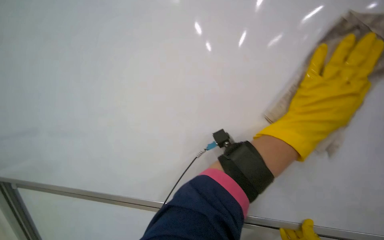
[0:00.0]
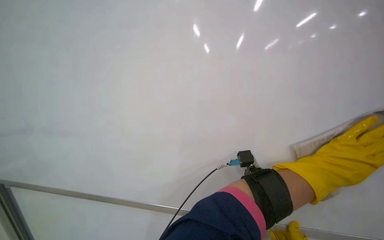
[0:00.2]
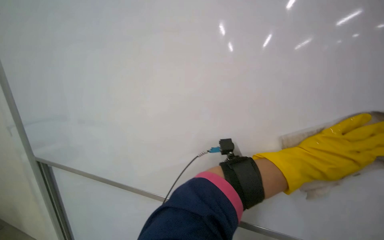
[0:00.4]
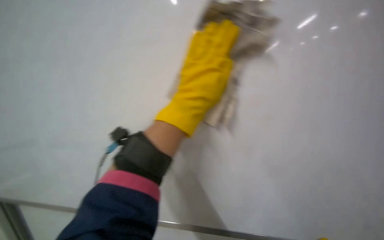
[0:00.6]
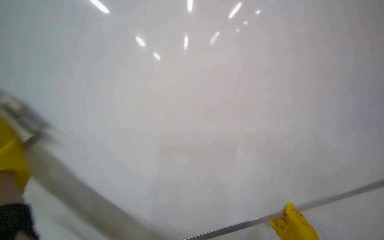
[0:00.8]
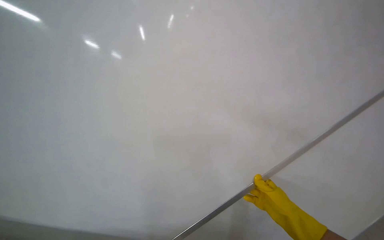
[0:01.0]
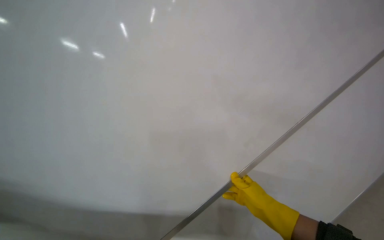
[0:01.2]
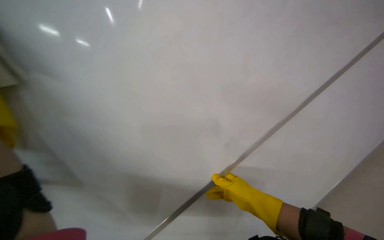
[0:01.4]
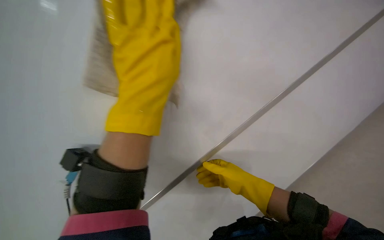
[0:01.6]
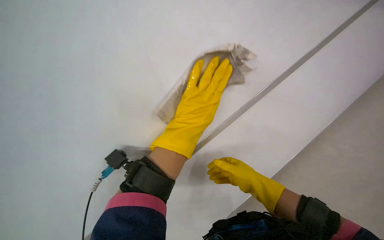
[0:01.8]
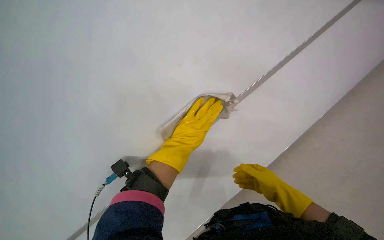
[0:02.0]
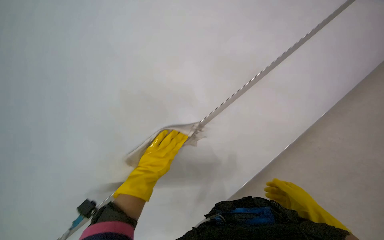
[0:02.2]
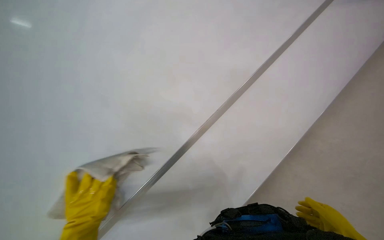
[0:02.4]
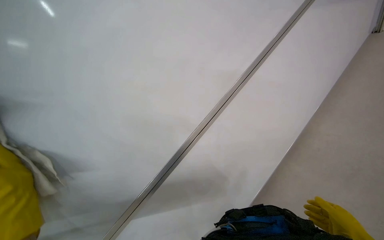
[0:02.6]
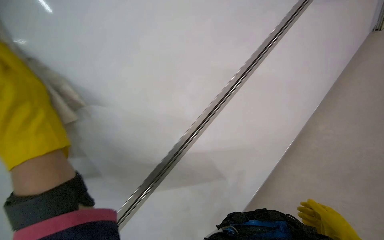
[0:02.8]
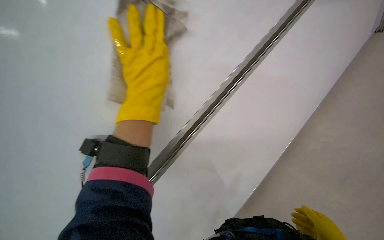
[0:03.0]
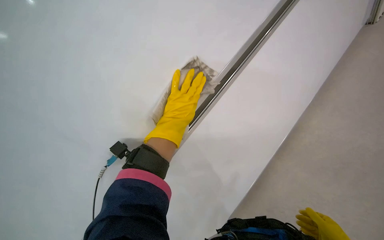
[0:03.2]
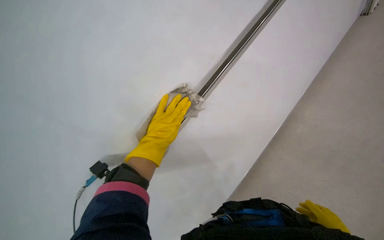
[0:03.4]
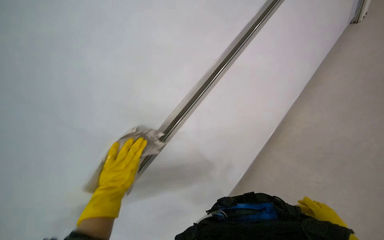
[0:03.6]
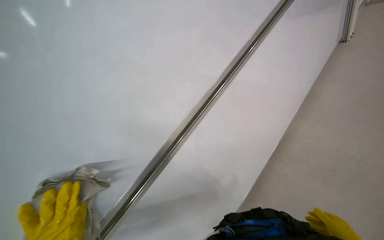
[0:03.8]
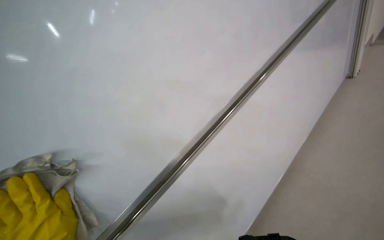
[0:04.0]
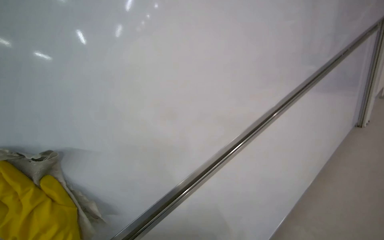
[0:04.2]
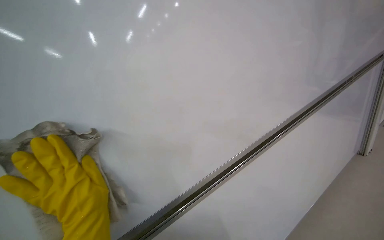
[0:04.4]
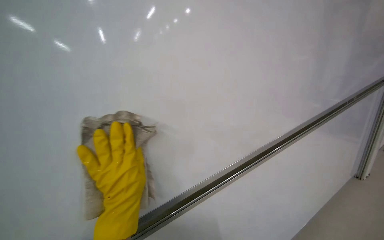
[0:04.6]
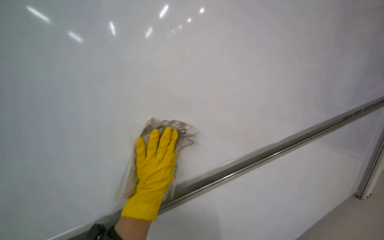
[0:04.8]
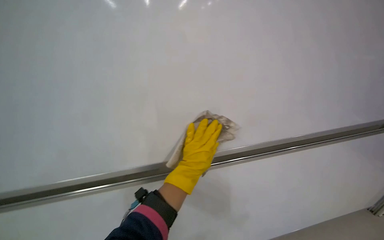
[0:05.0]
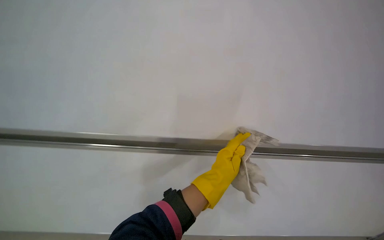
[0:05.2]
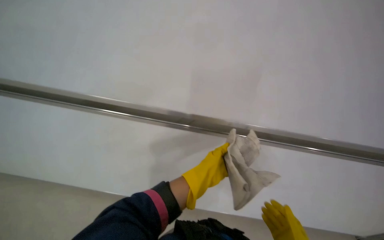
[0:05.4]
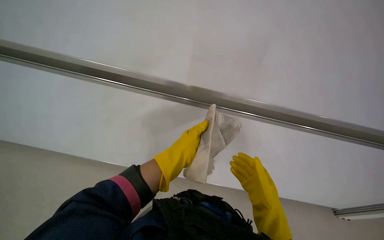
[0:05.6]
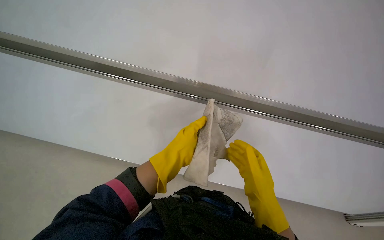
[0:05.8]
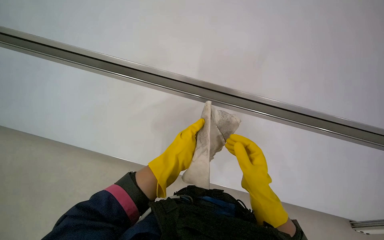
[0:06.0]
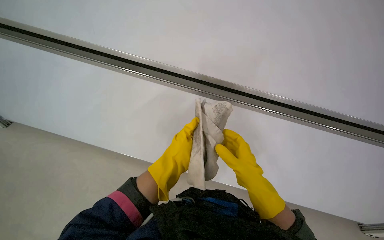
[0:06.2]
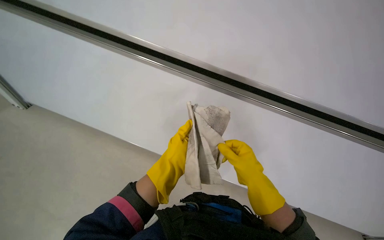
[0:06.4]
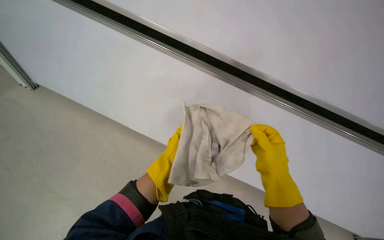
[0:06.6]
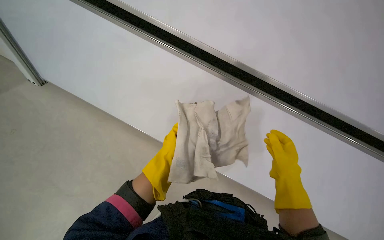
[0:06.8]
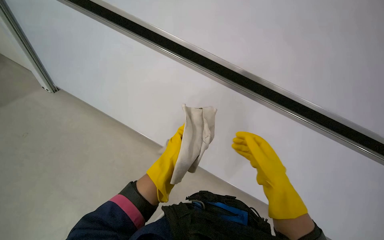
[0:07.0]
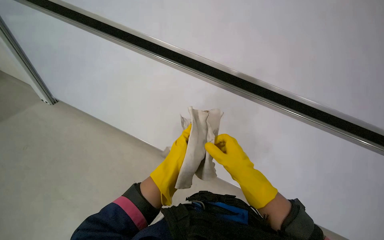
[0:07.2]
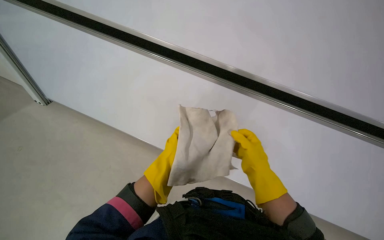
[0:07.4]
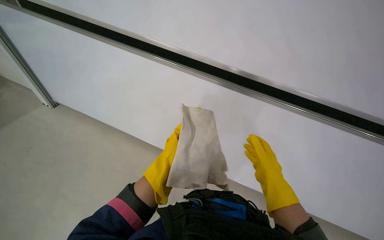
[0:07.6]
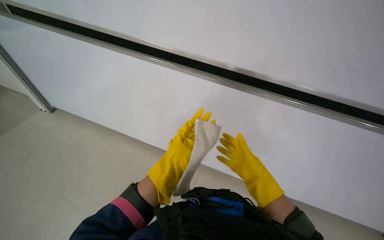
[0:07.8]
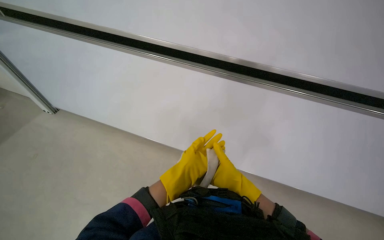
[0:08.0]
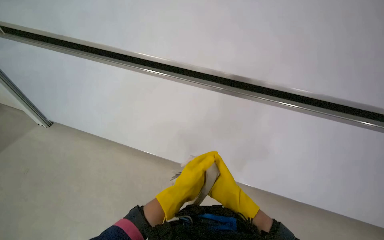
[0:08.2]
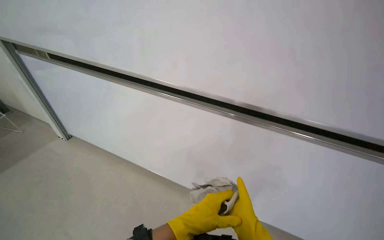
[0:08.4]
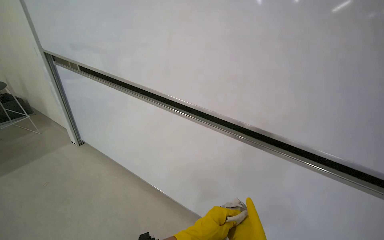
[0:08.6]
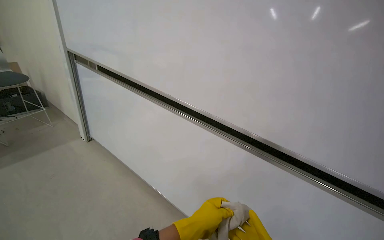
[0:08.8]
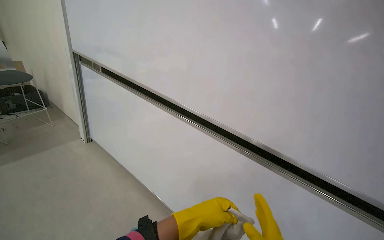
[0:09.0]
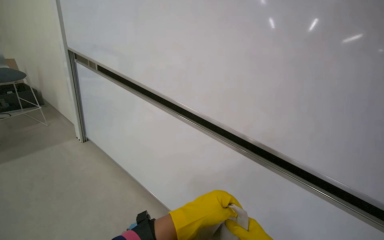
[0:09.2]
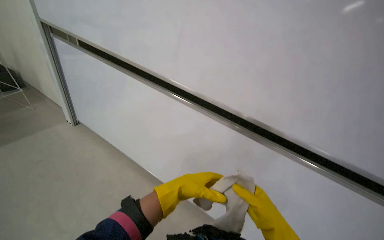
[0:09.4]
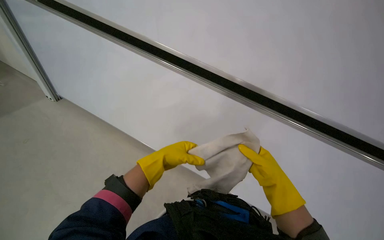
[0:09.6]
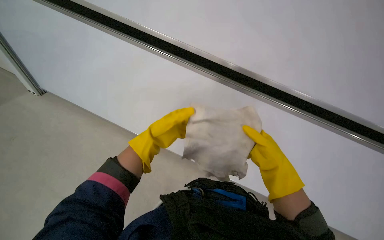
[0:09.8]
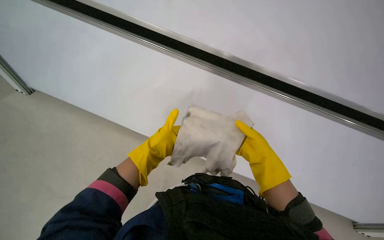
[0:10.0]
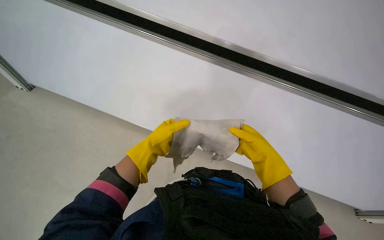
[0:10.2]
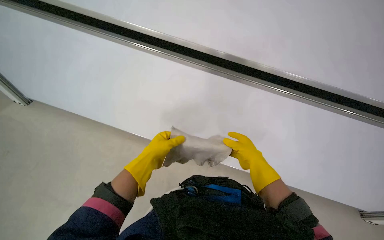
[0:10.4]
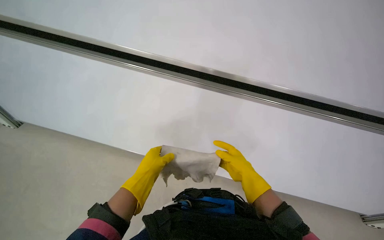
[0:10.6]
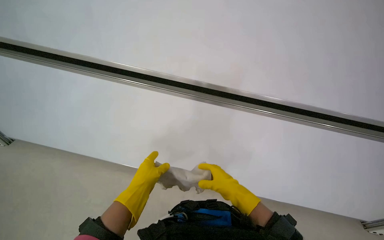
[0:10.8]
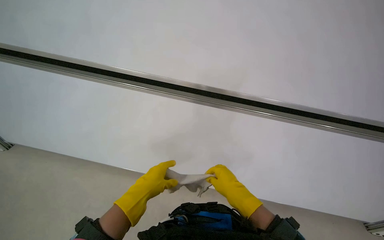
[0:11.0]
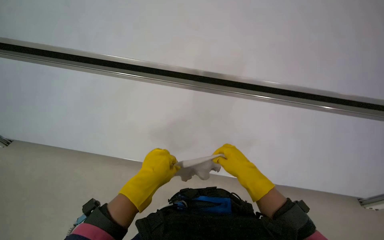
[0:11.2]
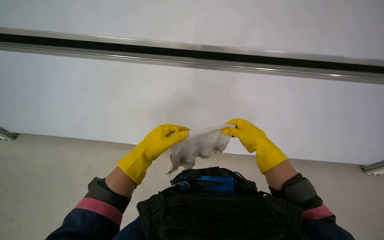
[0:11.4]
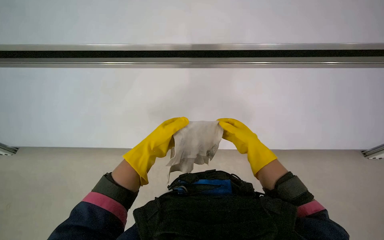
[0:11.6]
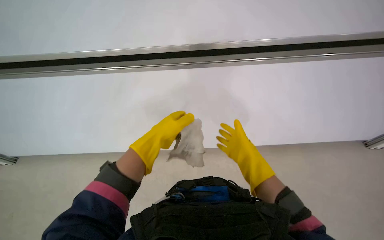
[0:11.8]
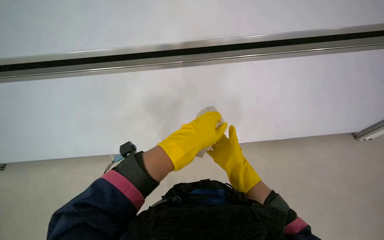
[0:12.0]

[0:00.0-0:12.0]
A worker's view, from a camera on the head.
Job: wiping surfaces.
The whole recording: Wiping whiteboard. The worker wipes the large white whiteboard surface with a cloth.
0:00.0 to 0:01.6: The camera is carried some 40 cm. The head turns to the right by some 55 degrees. The view tips downward by roughly 20 degrees.
0:03.0 to 0:04.4: The view pans to the right by about 15 degrees.
0:04.4 to 0:06.0: The wearer looks about 25 degrees further to the left.
0:06.0 to 0:07.6: The right hand moves left and right over approximately 10 cm, changing direction 2 times. The left hand shifts approximately 10 cm farther from the camera.
0:07.6 to 0:09.0: The view tilts roughly 20 degrees upward. The left hand shifts roughly 15 cm nearer to the camera.
0:09.0 to 0:10.4: The view tilts about 25 degrees downward. The left hand moves farther from the camera, roughly 15 cm.
0:10.4 to 0:12.0: The left hand is displaced to the right, nearer to the camera and up the picture by roughly 20 cm.

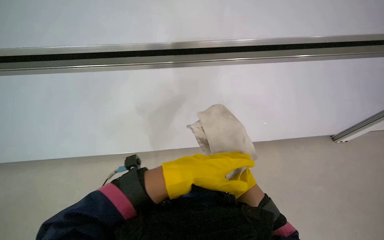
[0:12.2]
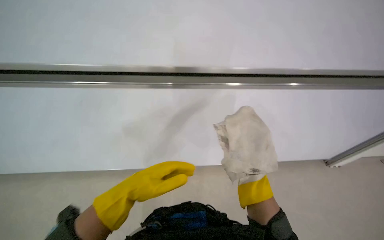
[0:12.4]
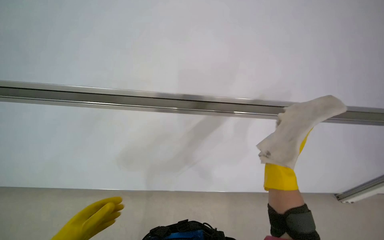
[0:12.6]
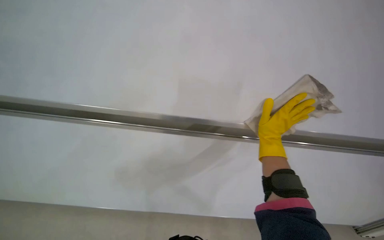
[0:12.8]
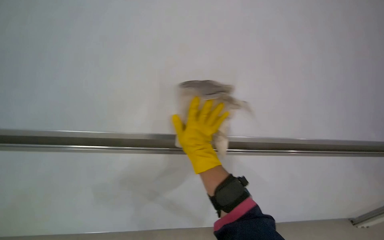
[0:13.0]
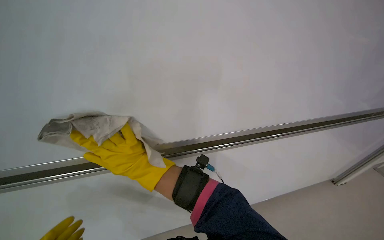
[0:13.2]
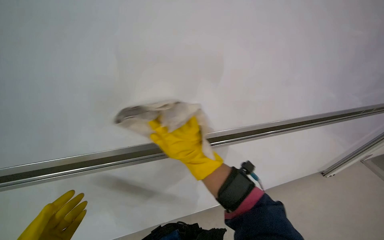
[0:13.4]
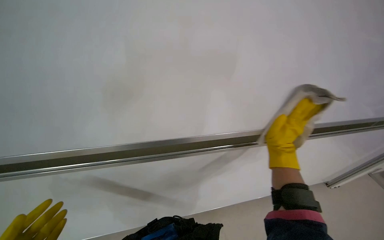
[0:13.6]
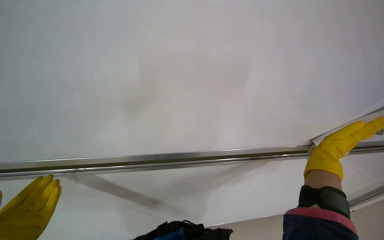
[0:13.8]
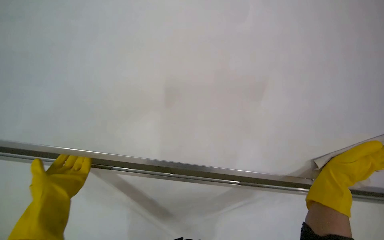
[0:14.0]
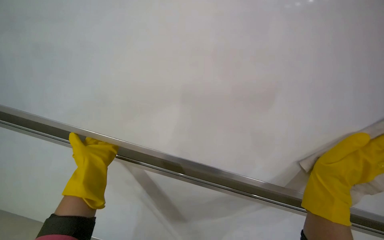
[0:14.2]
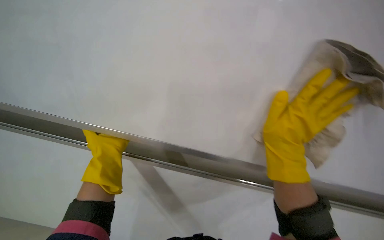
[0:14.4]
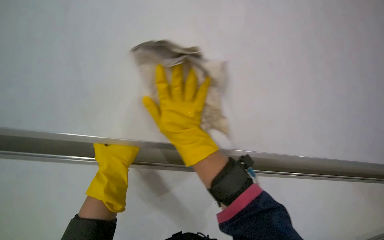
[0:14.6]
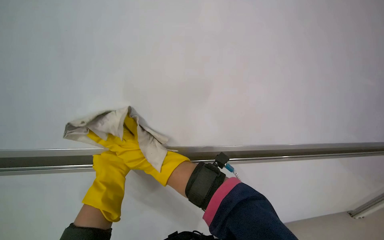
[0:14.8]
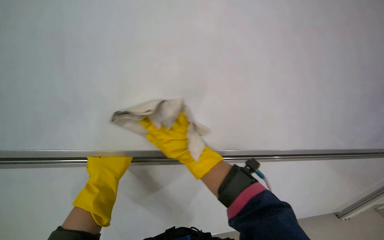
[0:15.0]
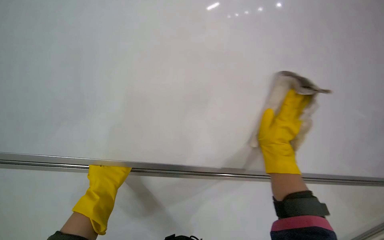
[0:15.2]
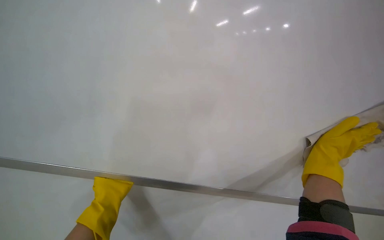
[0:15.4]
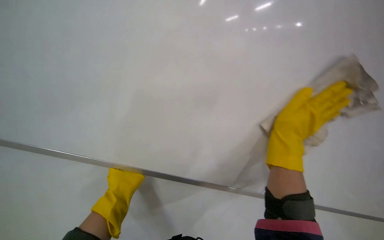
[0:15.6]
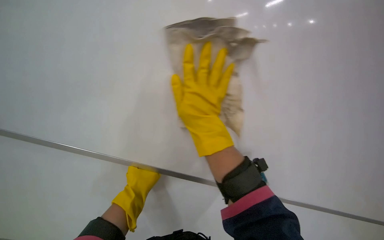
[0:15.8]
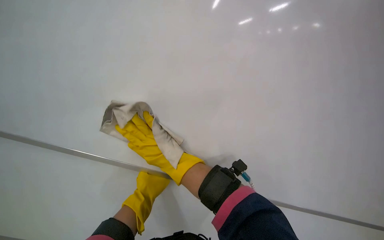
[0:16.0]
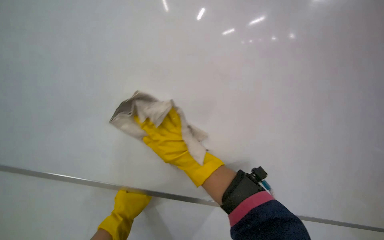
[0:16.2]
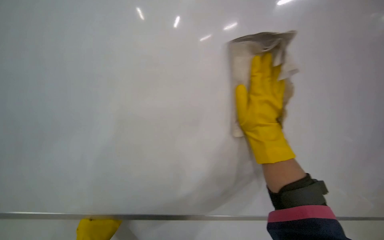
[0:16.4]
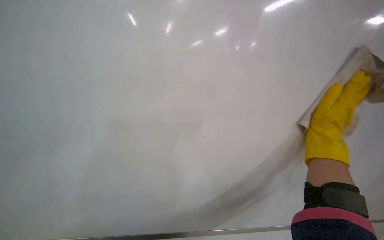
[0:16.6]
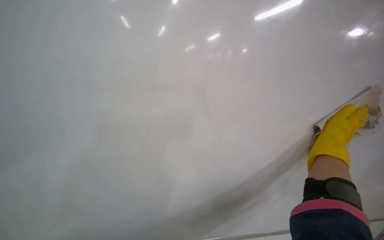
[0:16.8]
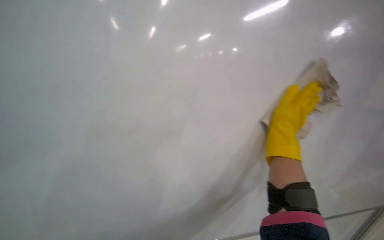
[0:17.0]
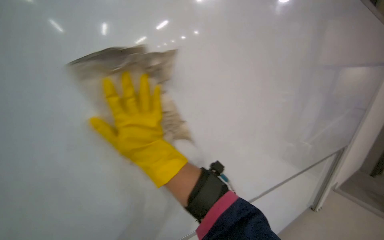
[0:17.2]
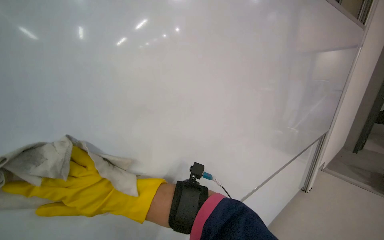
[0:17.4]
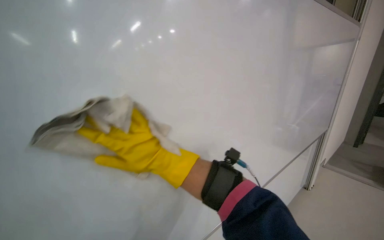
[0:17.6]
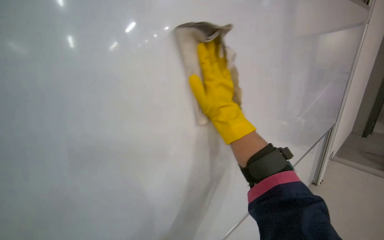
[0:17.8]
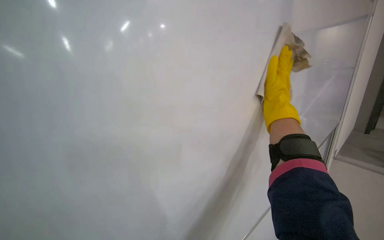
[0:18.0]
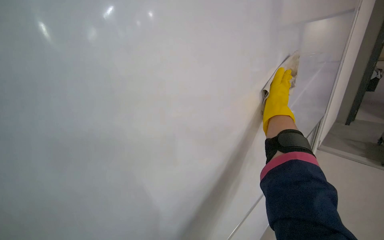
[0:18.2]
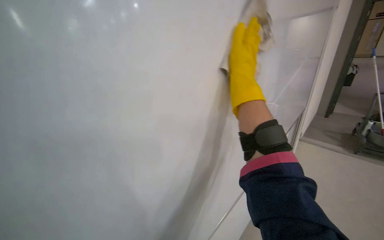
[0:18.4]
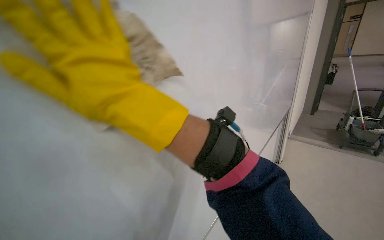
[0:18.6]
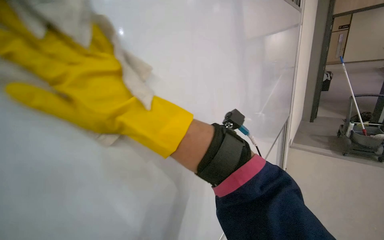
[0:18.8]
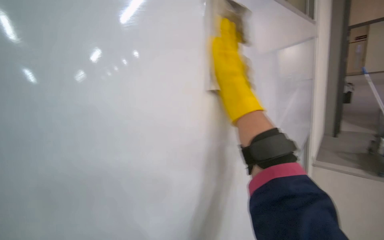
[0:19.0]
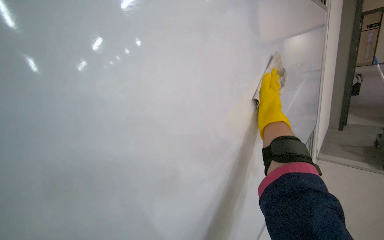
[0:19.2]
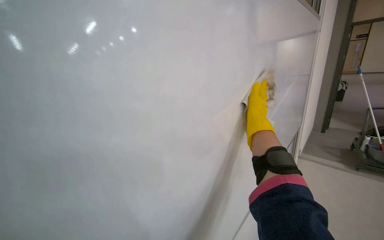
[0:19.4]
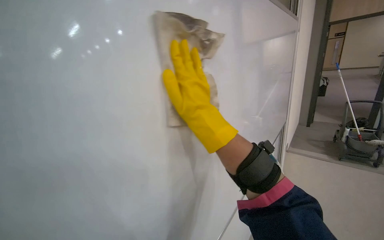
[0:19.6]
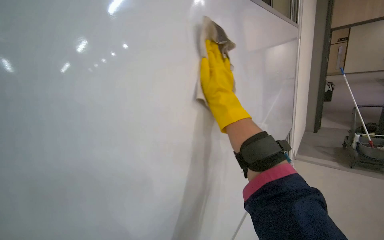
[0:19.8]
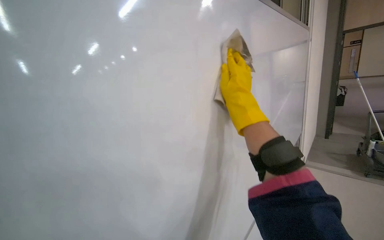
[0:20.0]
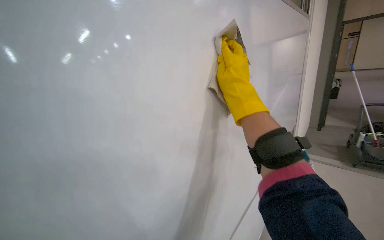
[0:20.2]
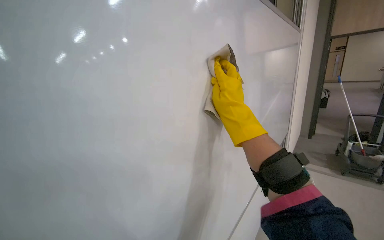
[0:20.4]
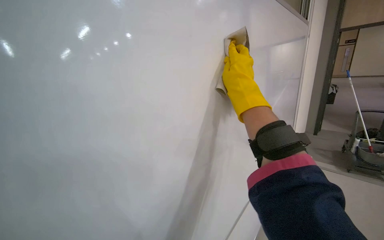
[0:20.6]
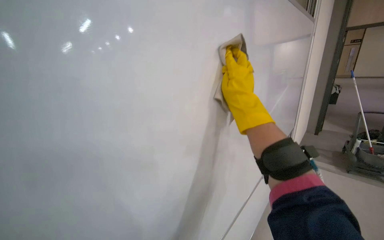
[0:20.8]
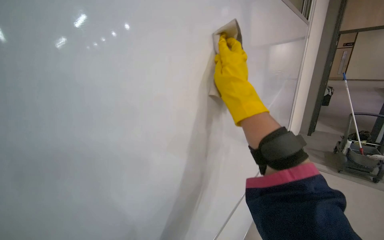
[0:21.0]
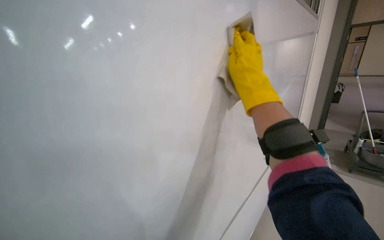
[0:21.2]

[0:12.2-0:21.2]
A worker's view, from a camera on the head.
Job: wiping surfaces.
The whole recording: Wiping whiteboard. The worker wipes the large white whiteboard surface with a cloth.
0:12.2 to 0:13.8: The wearer looks approximately 35 degrees further upward.
0:13.8 to 0:15.2: The view tilts about 15 degrees upward.
0:16.6 to 0:18.2: The right hand shifts some 25 cm farther from the camera, and moves roughly 50 cm to the left and comes back.
0:18.2 to 0:19.8: The right hand swings left and right, approximately 50 cm each way, with 2 reversals.
